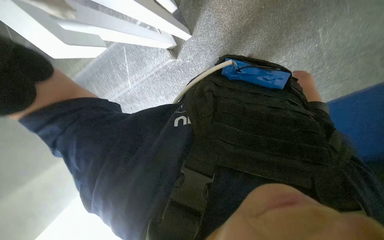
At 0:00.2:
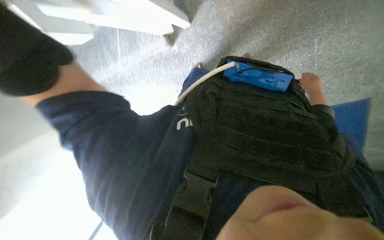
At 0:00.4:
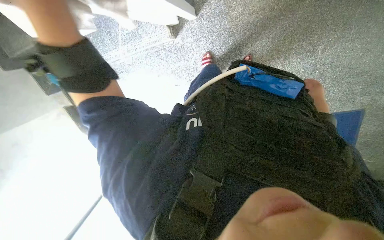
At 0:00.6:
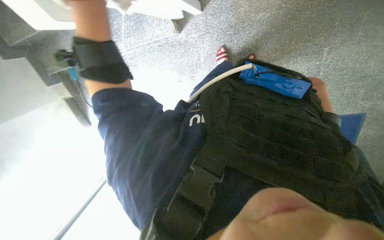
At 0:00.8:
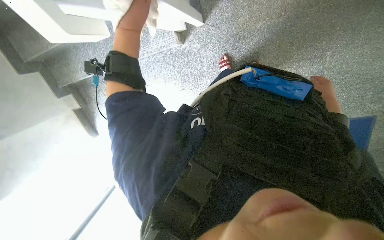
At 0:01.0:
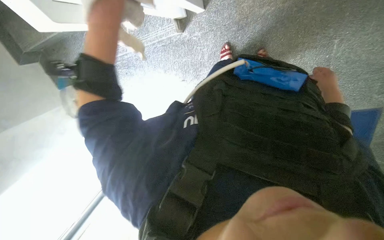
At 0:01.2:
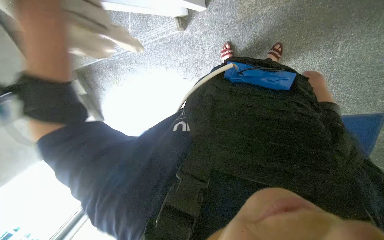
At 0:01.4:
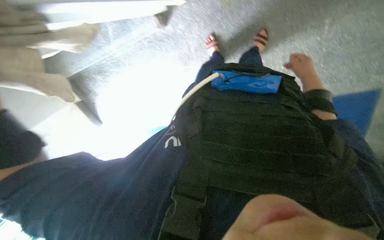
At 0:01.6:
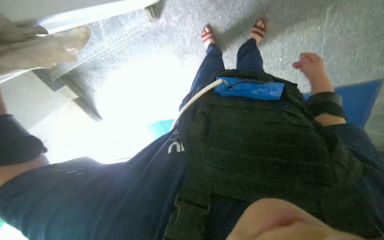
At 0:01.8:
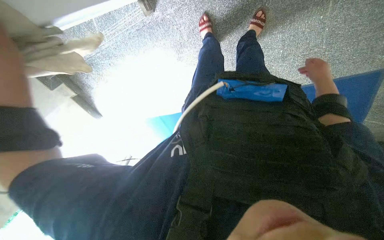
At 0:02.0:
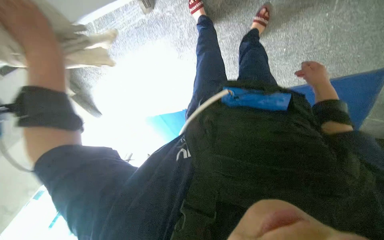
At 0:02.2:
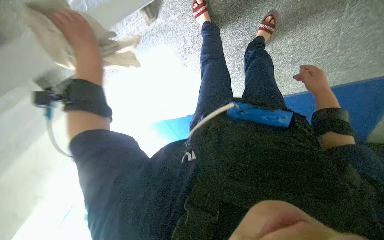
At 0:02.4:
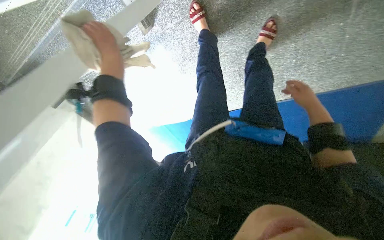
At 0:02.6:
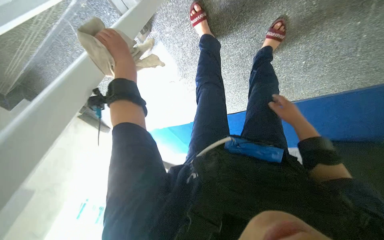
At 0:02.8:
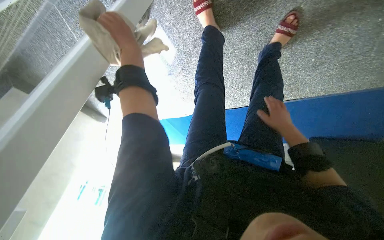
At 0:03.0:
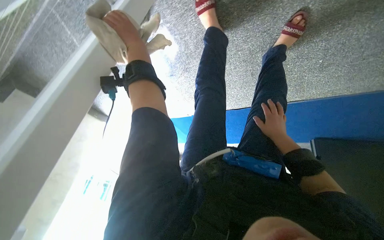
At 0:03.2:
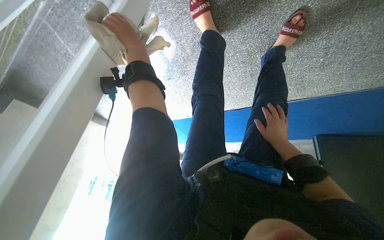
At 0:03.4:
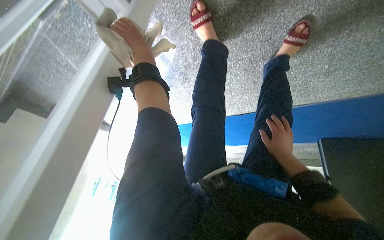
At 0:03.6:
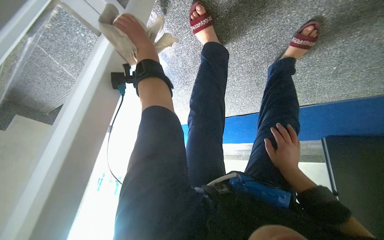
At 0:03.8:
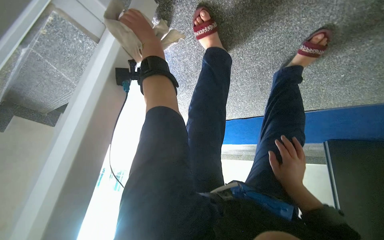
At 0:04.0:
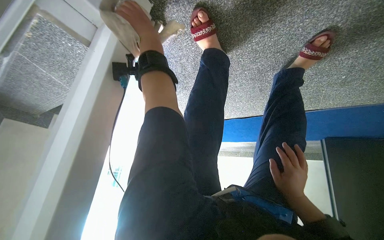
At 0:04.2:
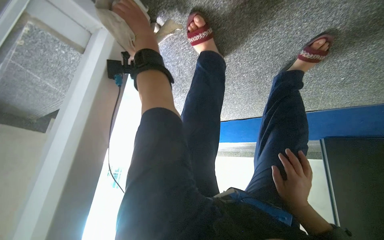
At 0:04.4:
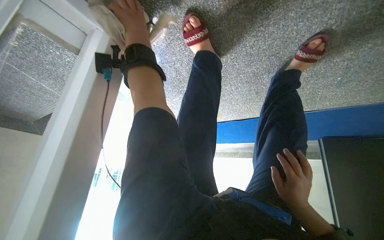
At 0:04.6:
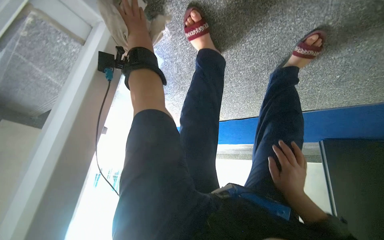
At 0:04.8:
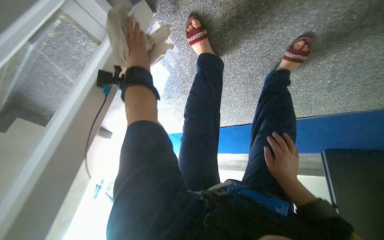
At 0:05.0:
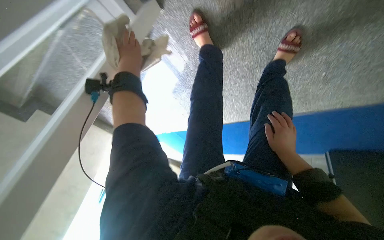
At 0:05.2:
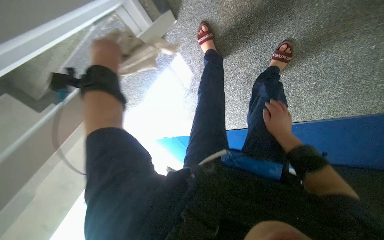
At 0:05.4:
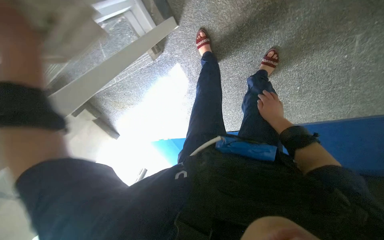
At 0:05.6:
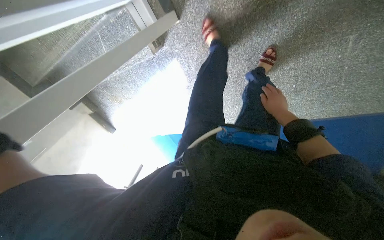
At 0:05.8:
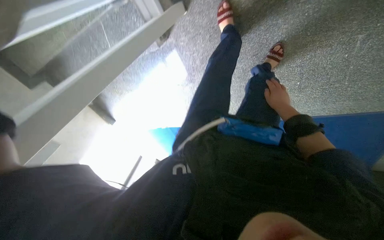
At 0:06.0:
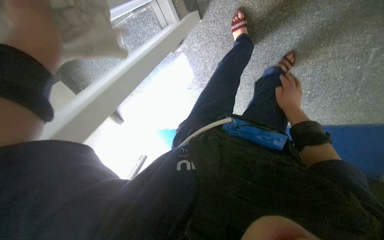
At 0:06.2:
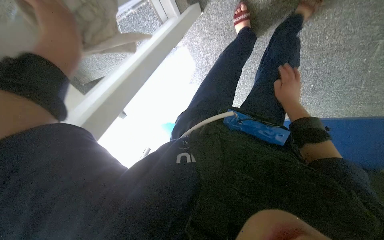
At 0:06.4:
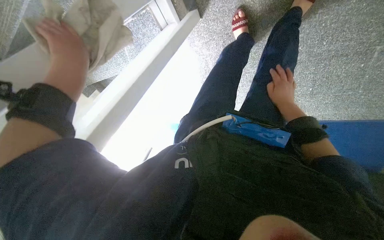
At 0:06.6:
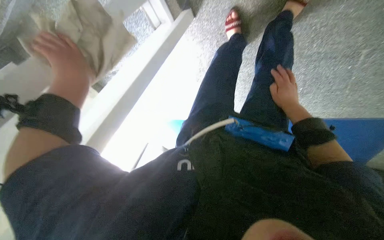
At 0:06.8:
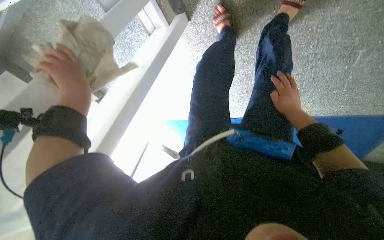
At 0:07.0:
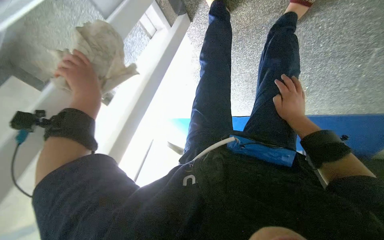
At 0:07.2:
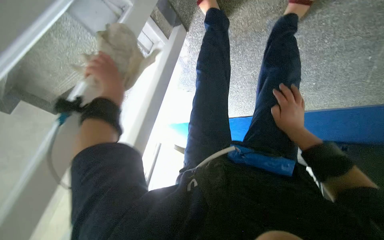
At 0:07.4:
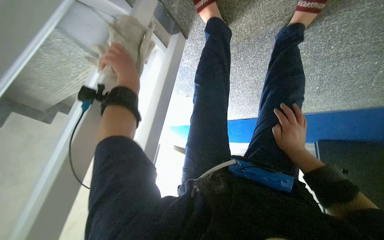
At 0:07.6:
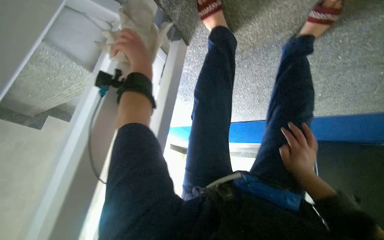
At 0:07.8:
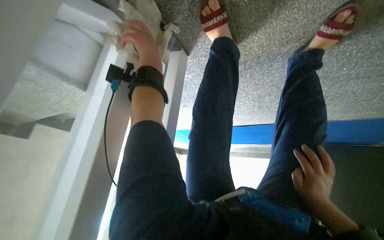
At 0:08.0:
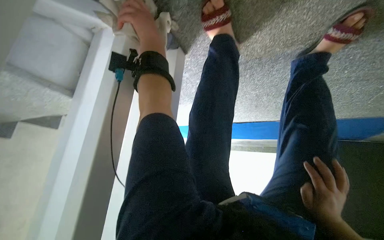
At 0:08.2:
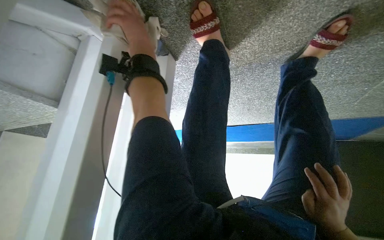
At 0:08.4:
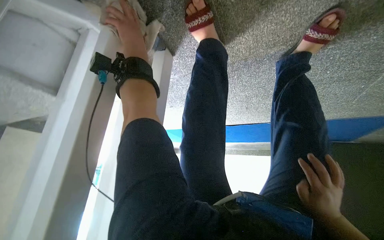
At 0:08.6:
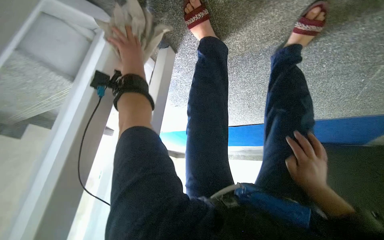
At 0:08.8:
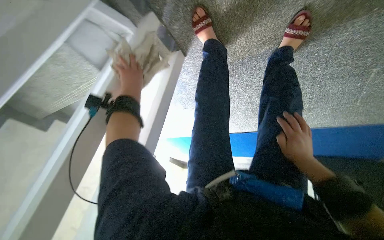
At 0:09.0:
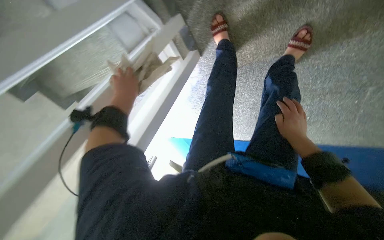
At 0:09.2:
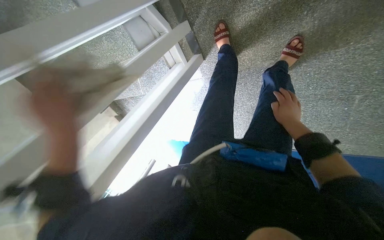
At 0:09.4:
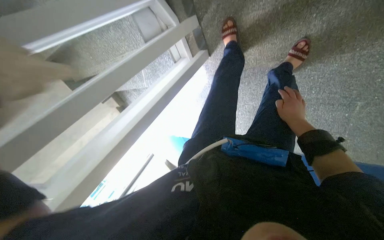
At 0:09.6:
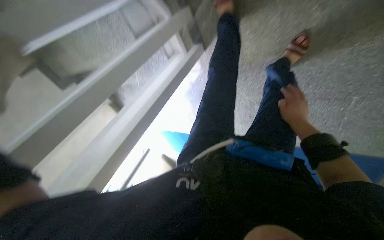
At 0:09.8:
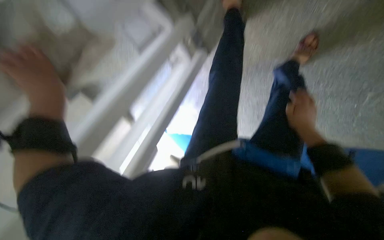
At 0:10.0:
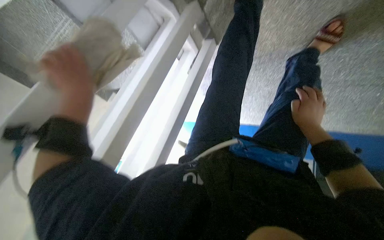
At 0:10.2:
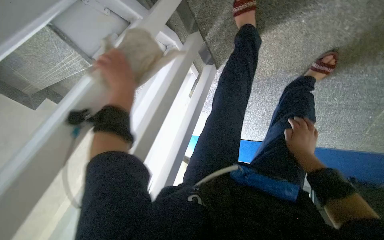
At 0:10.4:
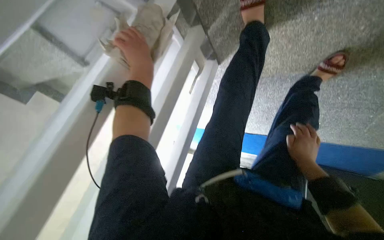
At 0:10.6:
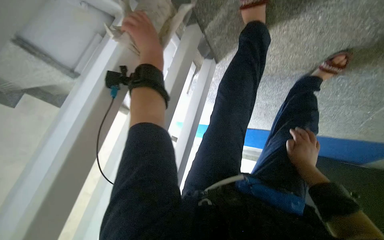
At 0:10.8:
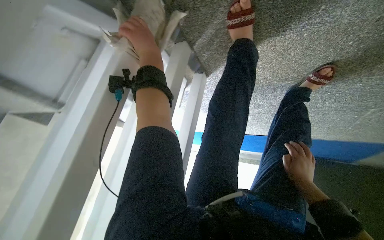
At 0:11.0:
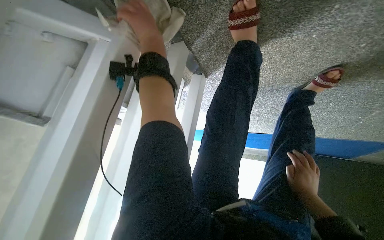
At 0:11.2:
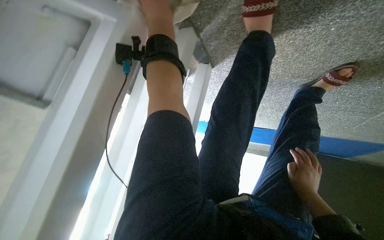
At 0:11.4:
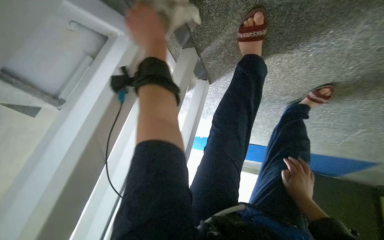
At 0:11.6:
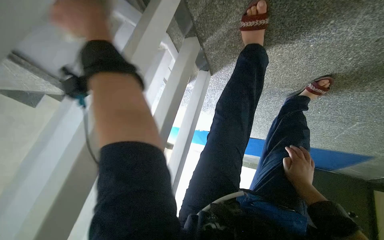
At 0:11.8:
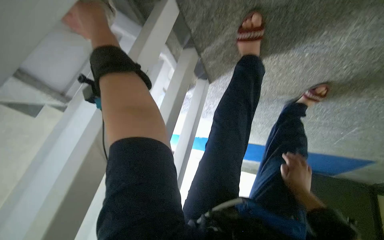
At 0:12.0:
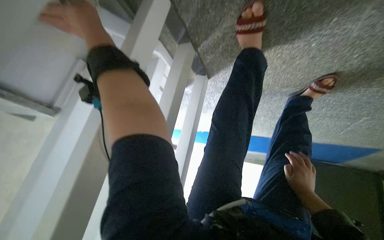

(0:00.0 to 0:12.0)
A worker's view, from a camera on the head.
Job: wiping surfaces.
The whole recording: Wiping staircase handrail. The worker wipes the staircase handrail with a cloth while ascending.
0:00.0 - 0:01.6: The view tips downward by some 15 degrees.
0:01.6 - 0:03.0: The wearer moves approximately 50 cm. The view tilts about 15 degrees downward.
0:04.4 - 0:06.0: The head travels roughly 60 cm. The view tips upward by approximately 20 degrees.
0:07.6 - 0:09.0: The view tilts some 15 degrees upward. The left hand is displaced down the picture by roughly 30 cm.
0:10.4 - 0:12.0: The left hand moves to the left, some 10 cm.

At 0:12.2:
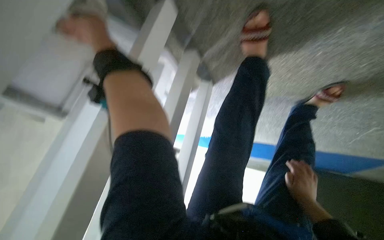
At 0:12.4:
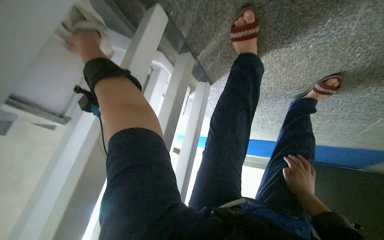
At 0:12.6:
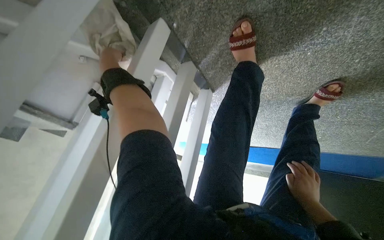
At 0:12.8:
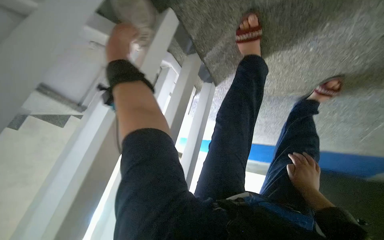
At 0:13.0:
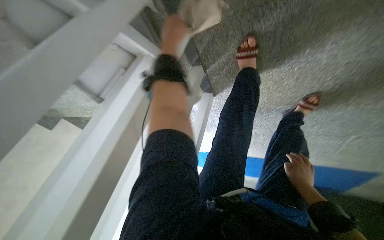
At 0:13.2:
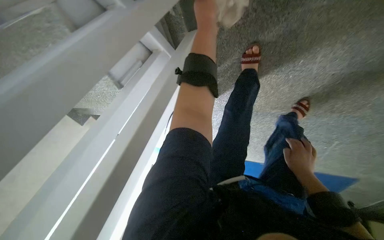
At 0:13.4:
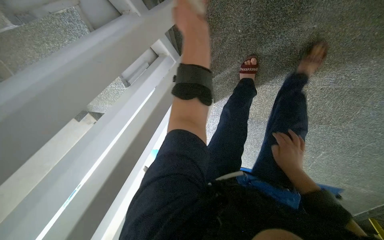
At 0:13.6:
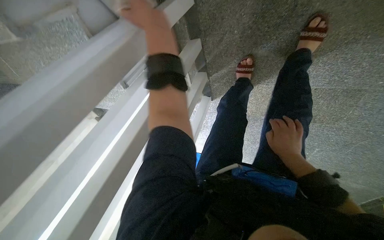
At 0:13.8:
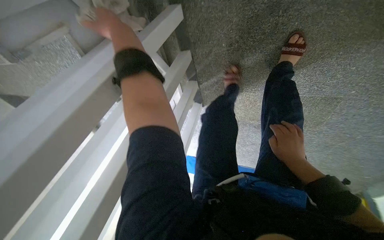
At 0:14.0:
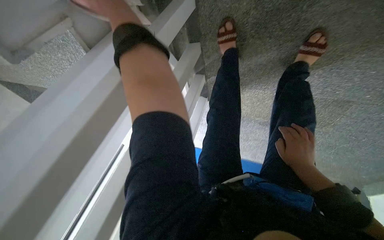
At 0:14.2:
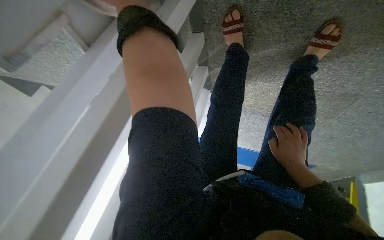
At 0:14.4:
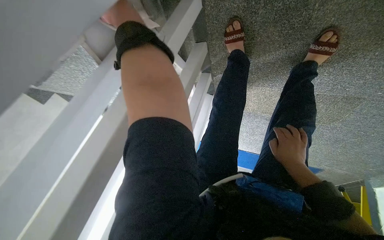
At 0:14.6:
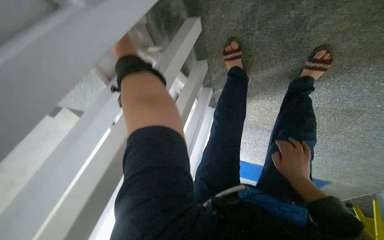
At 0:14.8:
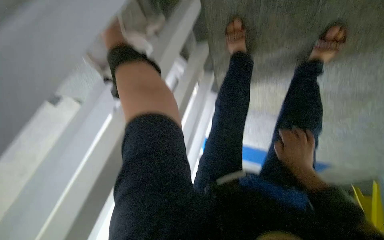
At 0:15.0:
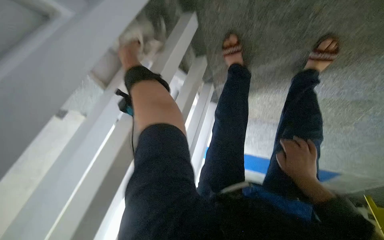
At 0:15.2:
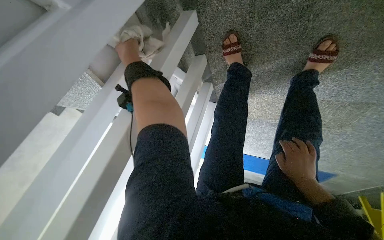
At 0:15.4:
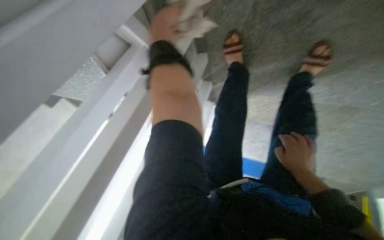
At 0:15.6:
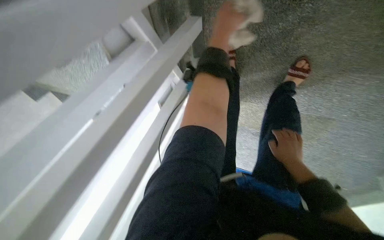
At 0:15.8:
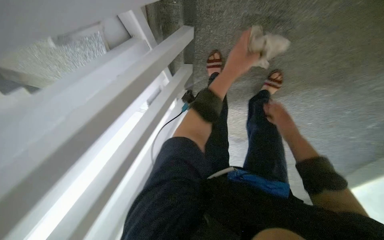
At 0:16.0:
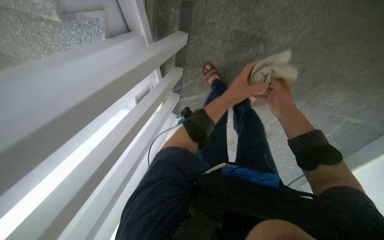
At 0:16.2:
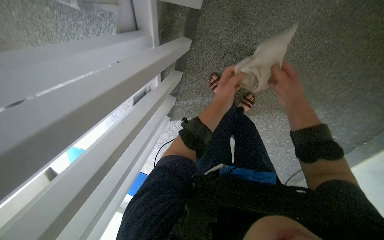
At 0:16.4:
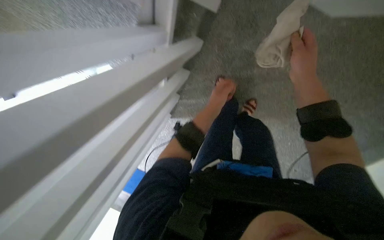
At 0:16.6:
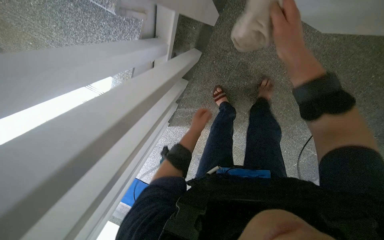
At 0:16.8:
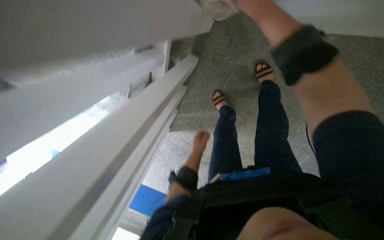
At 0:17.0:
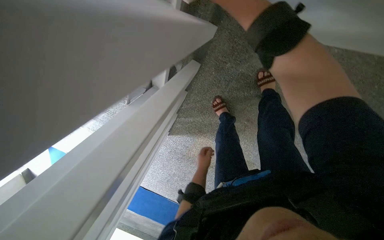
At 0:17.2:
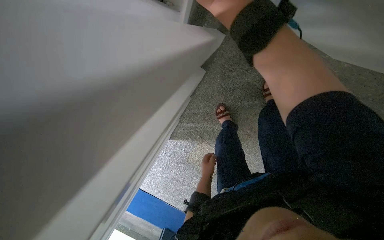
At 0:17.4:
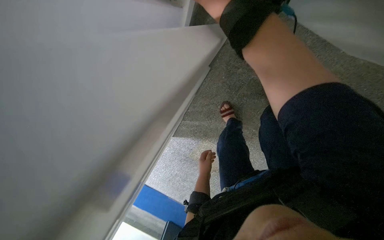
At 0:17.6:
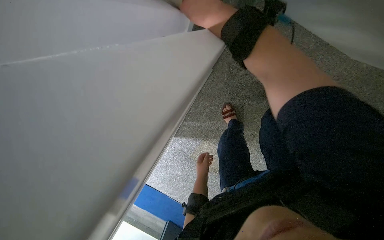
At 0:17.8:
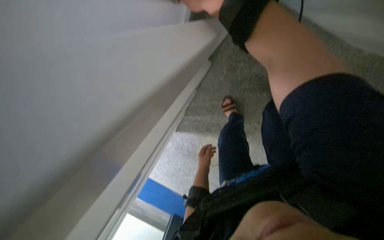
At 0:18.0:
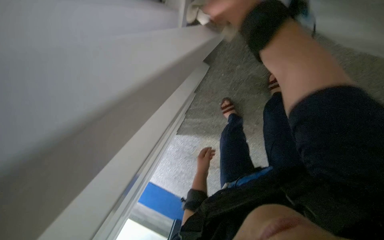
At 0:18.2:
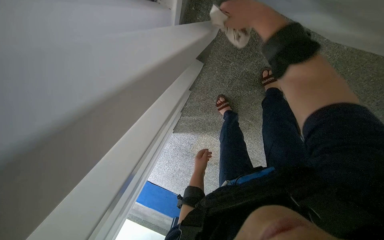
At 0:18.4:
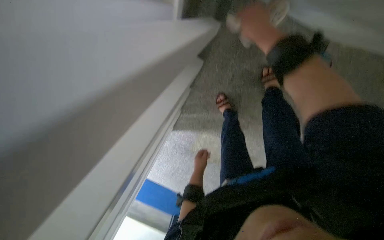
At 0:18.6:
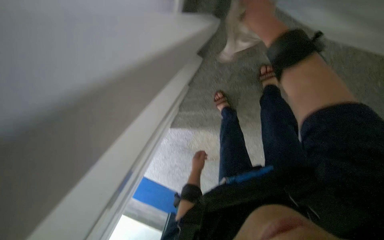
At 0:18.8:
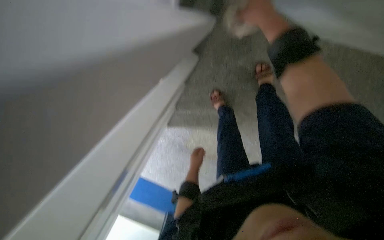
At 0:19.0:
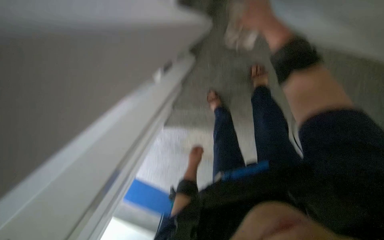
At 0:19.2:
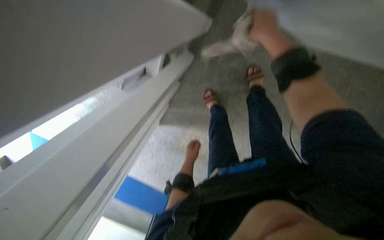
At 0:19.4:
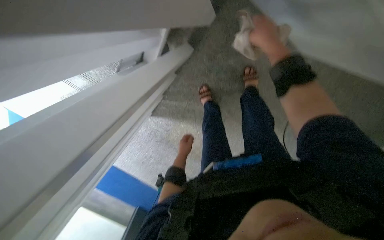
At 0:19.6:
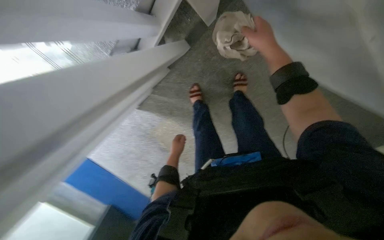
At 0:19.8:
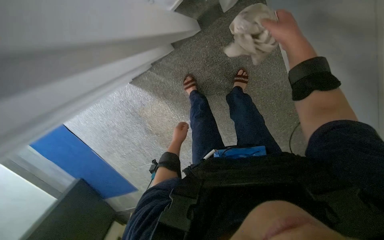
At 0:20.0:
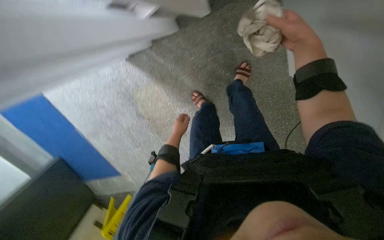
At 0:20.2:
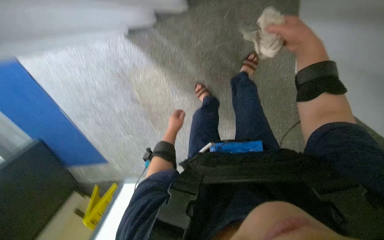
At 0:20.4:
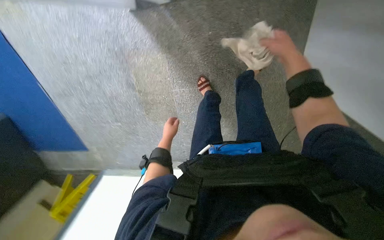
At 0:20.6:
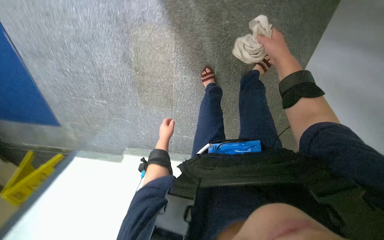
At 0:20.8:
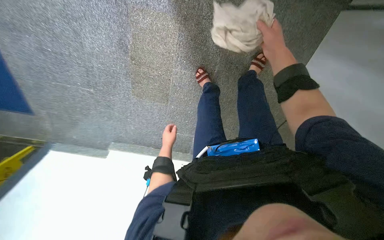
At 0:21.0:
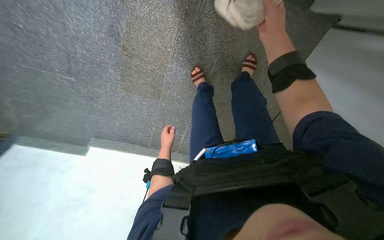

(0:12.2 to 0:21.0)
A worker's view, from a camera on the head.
Job: wiping surfaces.
The whole recording: Wiping staircase handrail. The worker wipes the staircase handrail with a cloth while ascending.
0:12.2 - 0:13.6: The view tips upward by about 15 degrees. The left hand travels nearer to the camera by about 40 cm. The right hand is displaced to the left and up the picture by roughly 20 cm.
0:13.6 - 0:15.2: The left hand goes roughly 25 cm to the left and farther from the camera.
0:15.2 - 0:16.6: The camera travels roughly 50 cm. The camera sweeps to the right, by approximately 40 degrees. The view tilts approximately 25 degrees upward.
0:16.6 - 0:18.0: The left hand travels down the picture and farther from the camera by some 15 cm.
0:18.0 - 0:19.6: The view swings approximately 20 degrees to the right.
0:19.6 - 0:21.0: The camera is carried approximately 50 cm. The view pans to the right by some 40 degrees. The view tilts roughly 20 degrees downward. The scene turns approximately 45 degrees clockwise in the picture.
